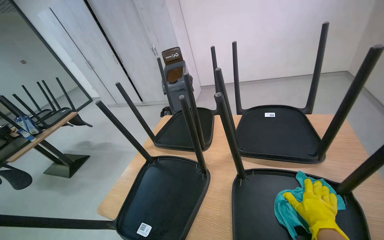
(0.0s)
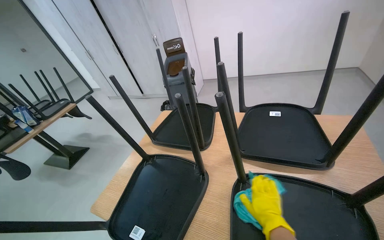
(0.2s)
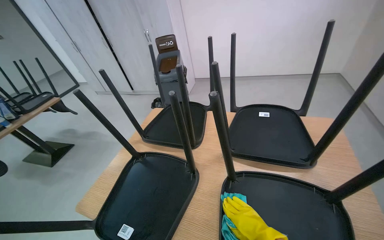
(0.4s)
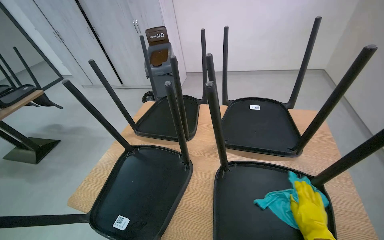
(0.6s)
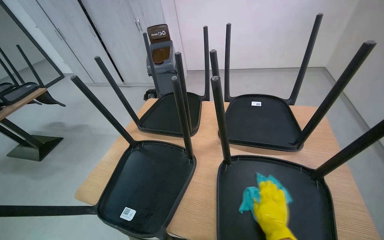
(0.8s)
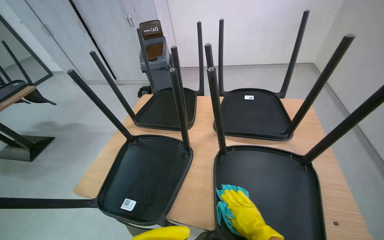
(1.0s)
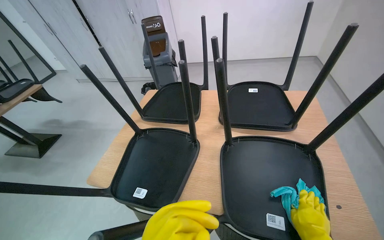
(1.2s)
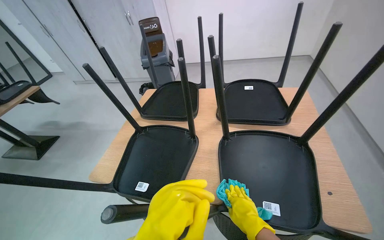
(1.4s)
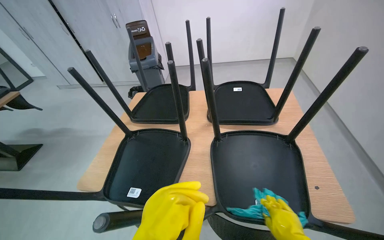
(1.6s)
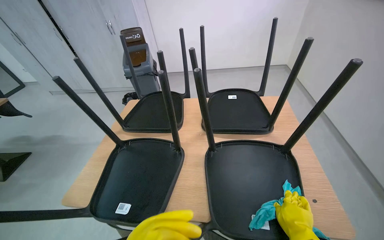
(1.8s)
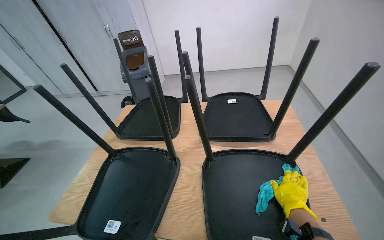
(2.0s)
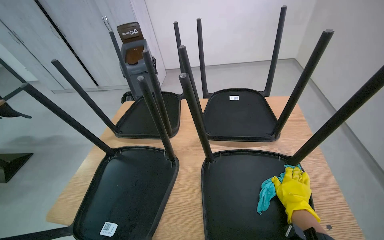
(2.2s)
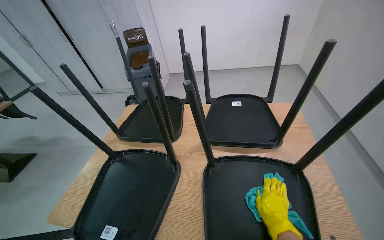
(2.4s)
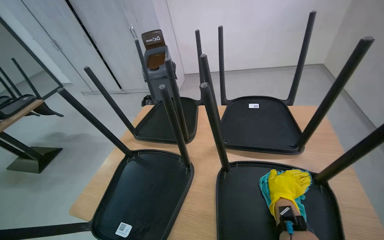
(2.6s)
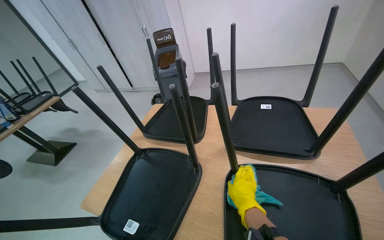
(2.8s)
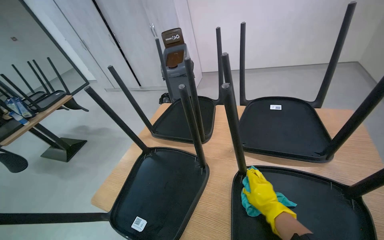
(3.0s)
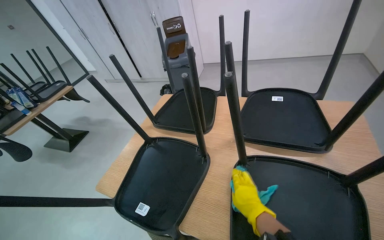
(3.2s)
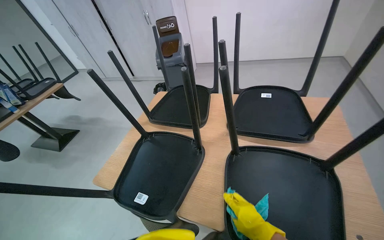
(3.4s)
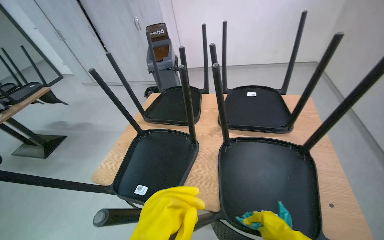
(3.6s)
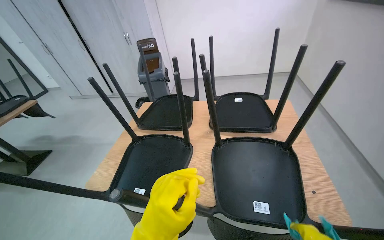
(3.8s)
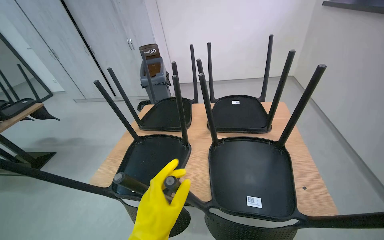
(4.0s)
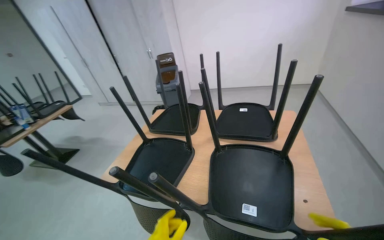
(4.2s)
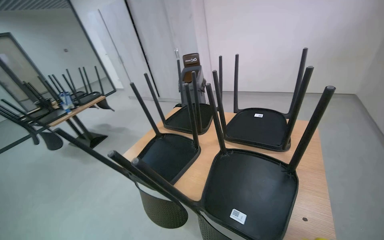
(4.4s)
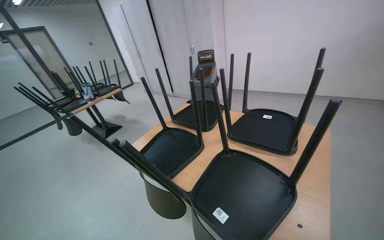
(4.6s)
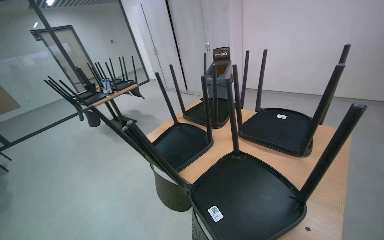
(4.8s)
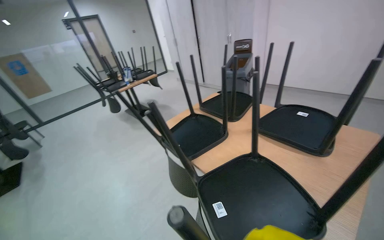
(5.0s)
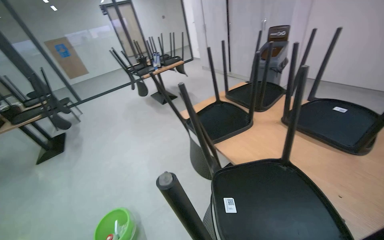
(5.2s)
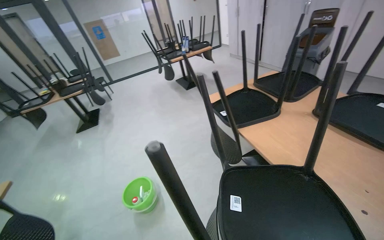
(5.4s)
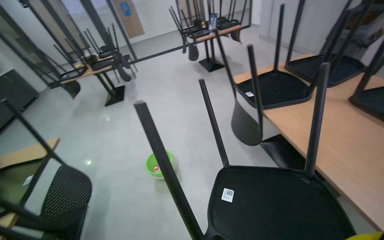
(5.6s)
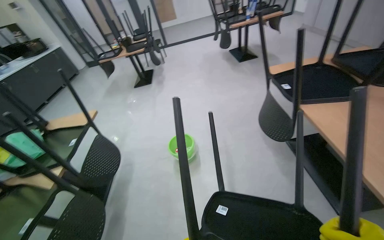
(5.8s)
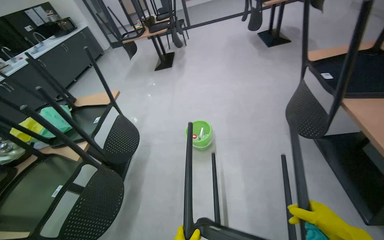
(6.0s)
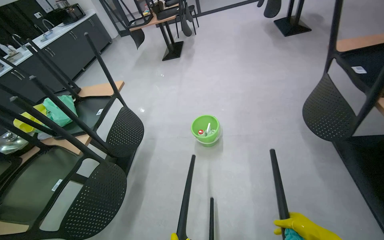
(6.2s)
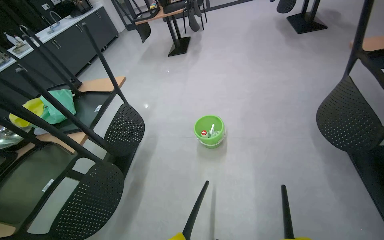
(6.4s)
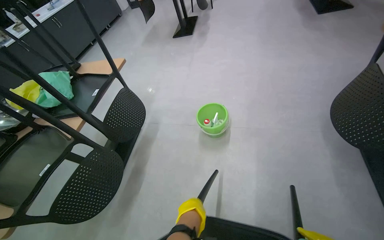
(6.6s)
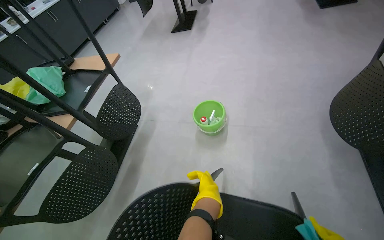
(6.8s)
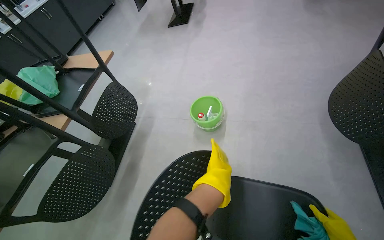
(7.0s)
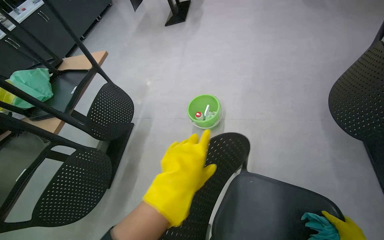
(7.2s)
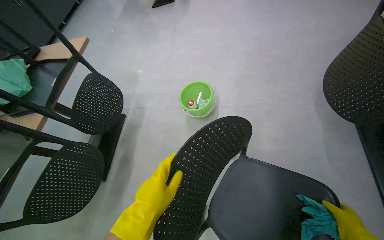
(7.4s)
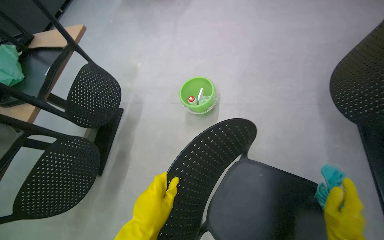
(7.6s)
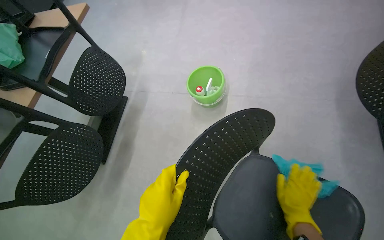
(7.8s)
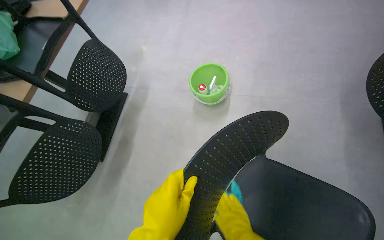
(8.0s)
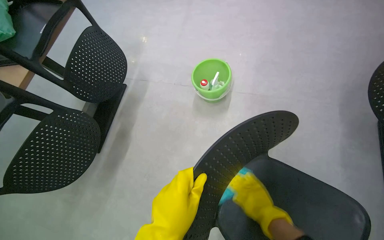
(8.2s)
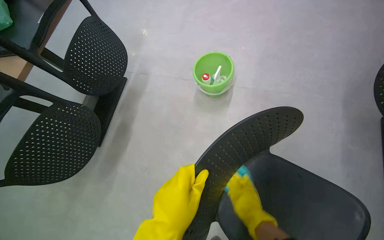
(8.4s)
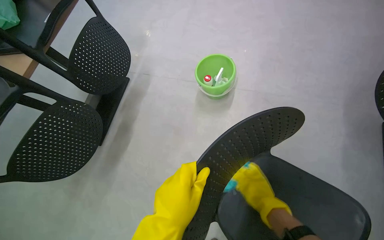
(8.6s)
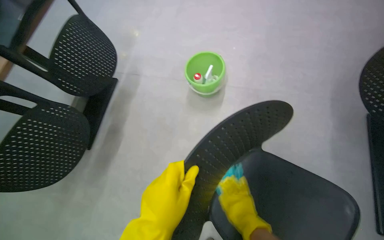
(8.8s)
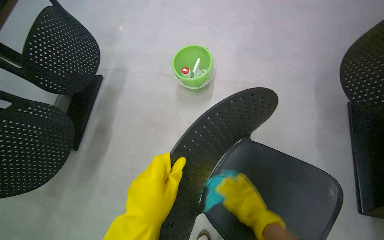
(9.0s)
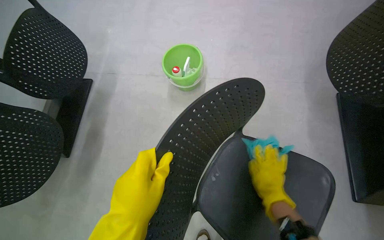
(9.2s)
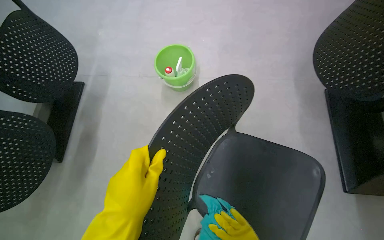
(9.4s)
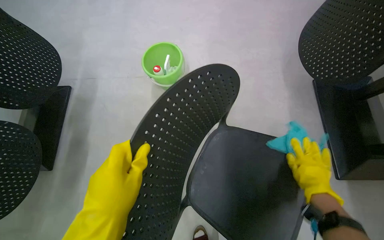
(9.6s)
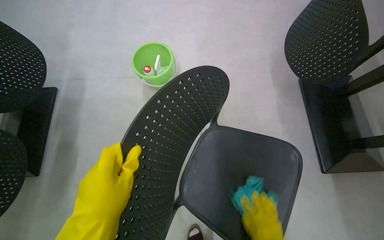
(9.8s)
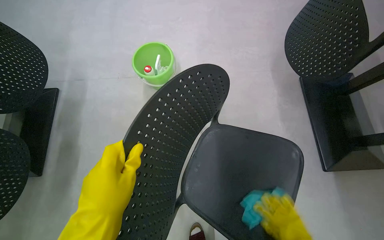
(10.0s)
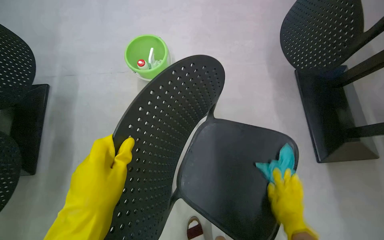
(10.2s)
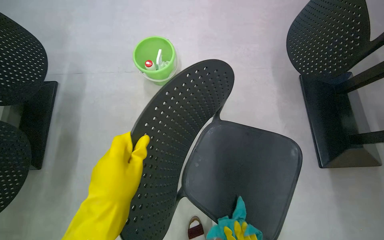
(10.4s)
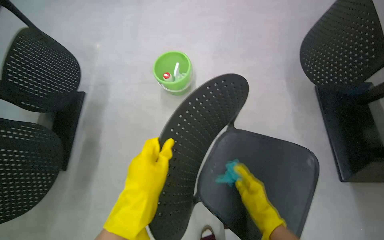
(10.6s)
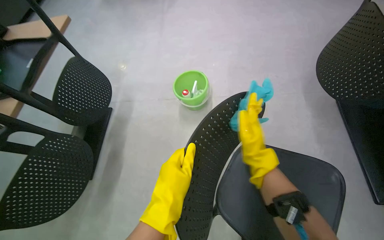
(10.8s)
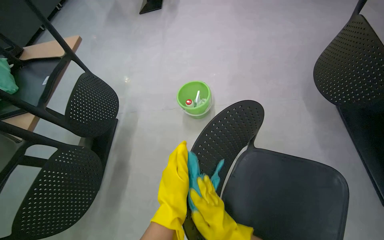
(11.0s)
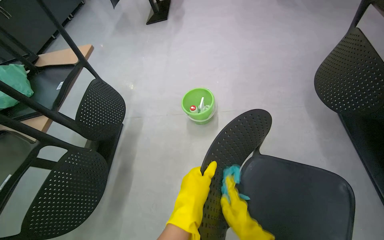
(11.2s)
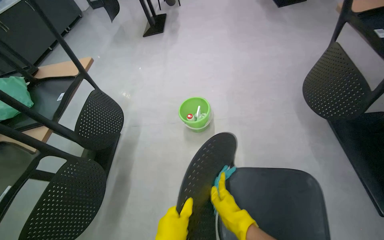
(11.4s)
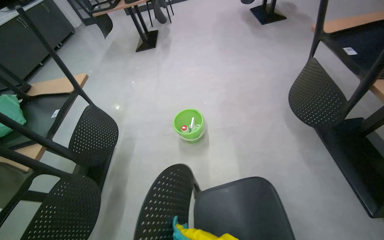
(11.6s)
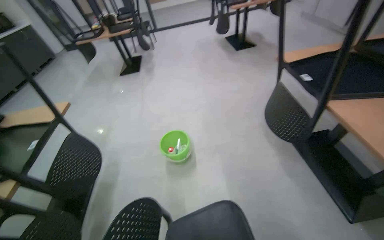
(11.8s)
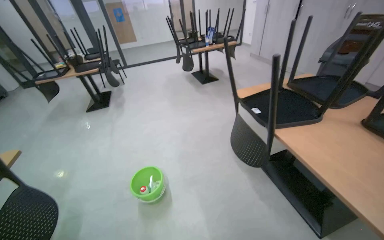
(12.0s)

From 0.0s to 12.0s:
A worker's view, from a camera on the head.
Job: wiping surfaces.
The whole recording: Cleaning chairs. The worker cleans the chairs with a cloth.
From 4.4s to 6.0s: The head turns to the left by some 65 degrees. The view tilts approximately 25 degrees downward.
From 6.0s to 7.6s: The wearer looks approximately 20 degrees further downward.
From 10.4s to 12.0s: The view tilts some 40 degrees upward.

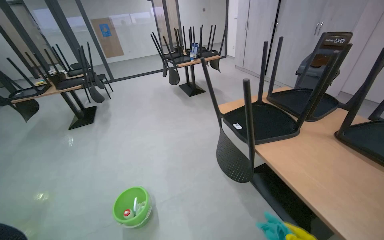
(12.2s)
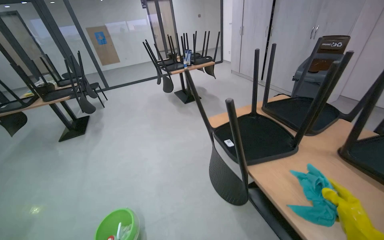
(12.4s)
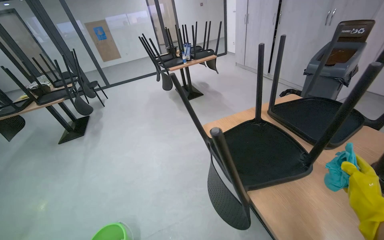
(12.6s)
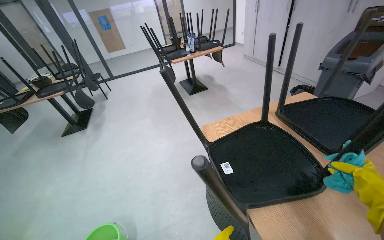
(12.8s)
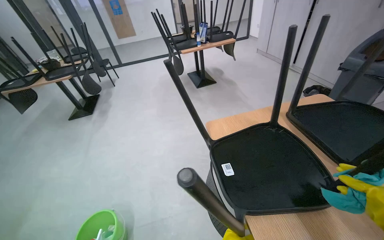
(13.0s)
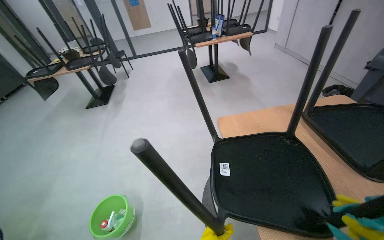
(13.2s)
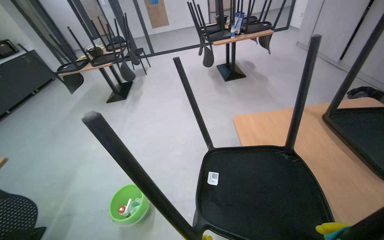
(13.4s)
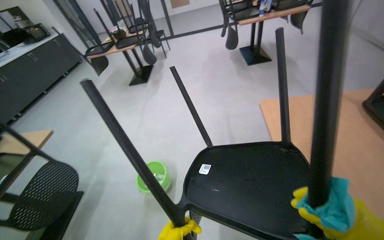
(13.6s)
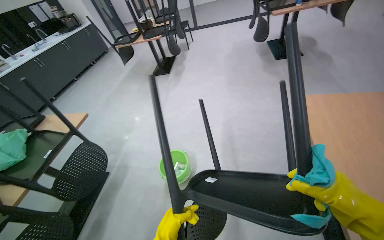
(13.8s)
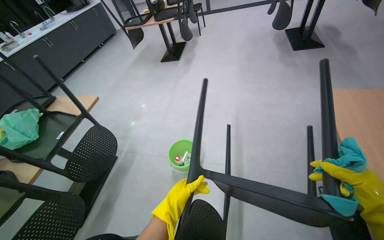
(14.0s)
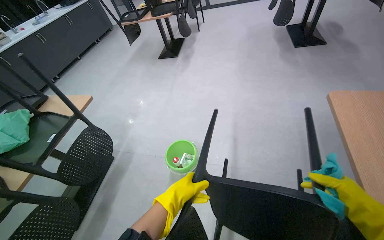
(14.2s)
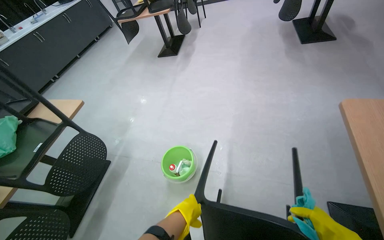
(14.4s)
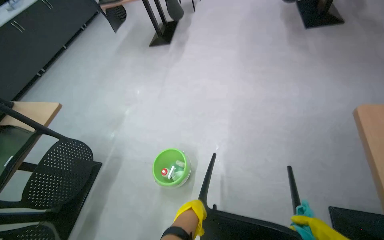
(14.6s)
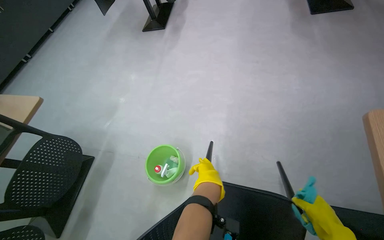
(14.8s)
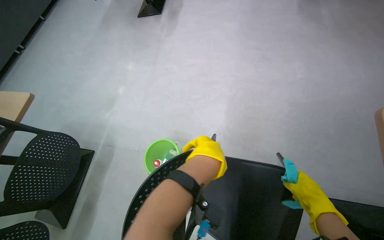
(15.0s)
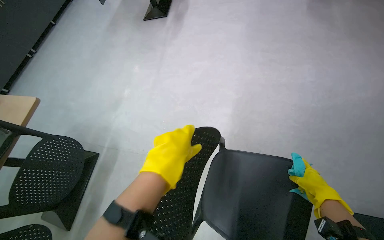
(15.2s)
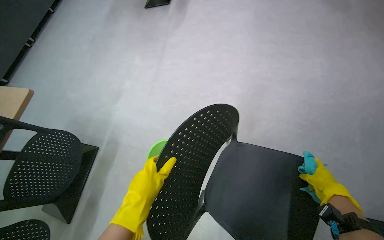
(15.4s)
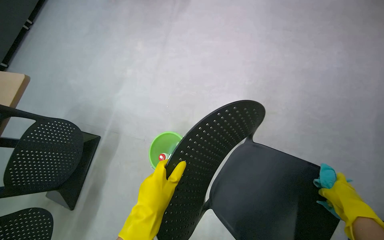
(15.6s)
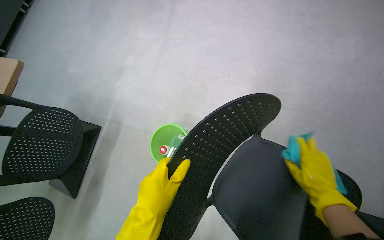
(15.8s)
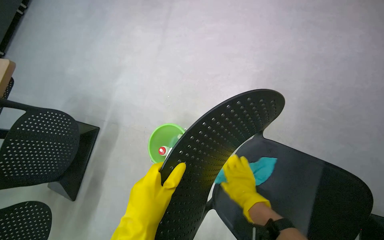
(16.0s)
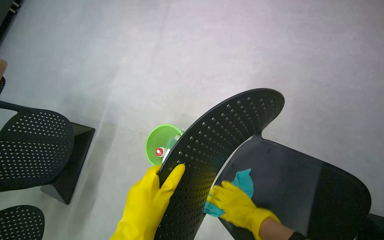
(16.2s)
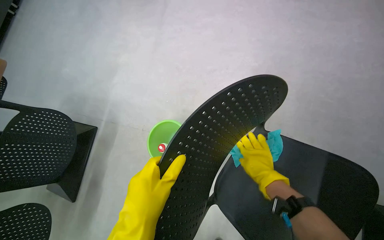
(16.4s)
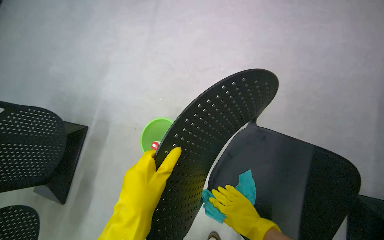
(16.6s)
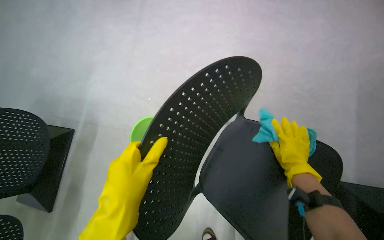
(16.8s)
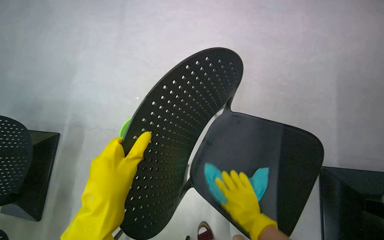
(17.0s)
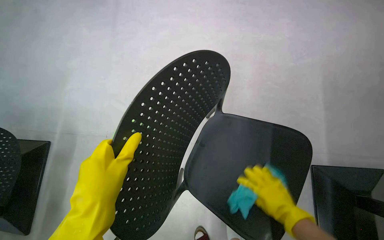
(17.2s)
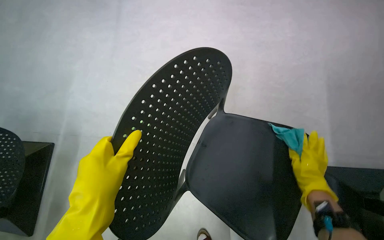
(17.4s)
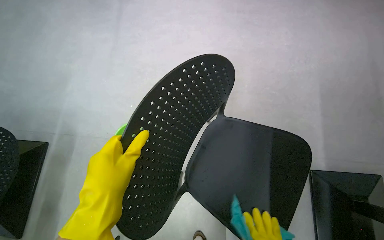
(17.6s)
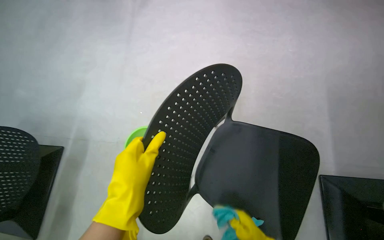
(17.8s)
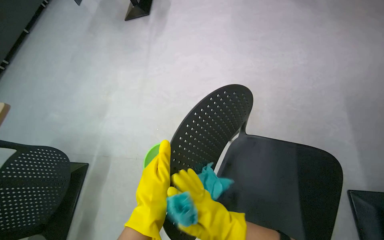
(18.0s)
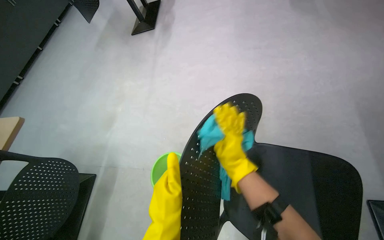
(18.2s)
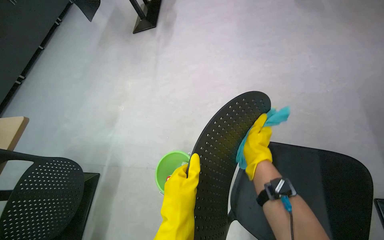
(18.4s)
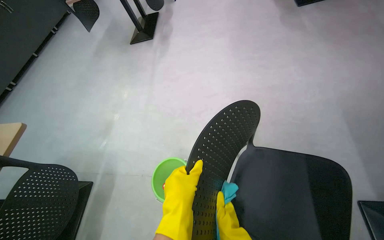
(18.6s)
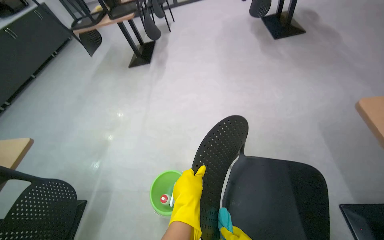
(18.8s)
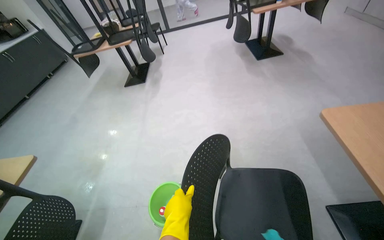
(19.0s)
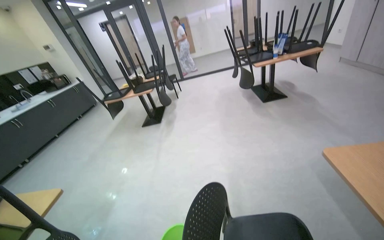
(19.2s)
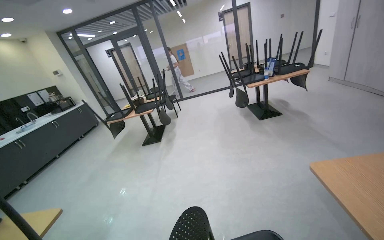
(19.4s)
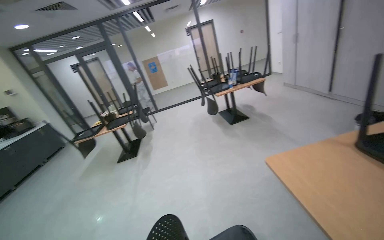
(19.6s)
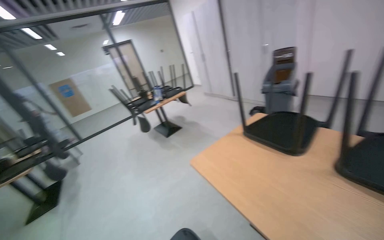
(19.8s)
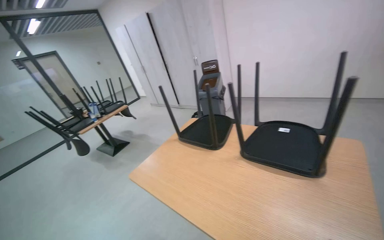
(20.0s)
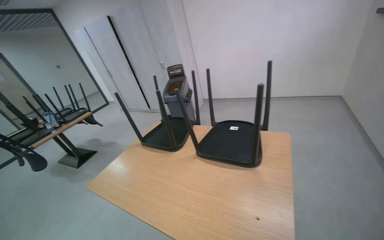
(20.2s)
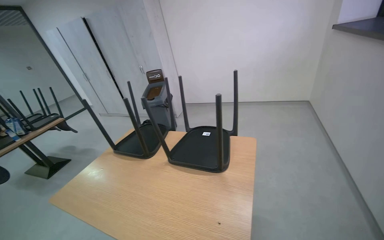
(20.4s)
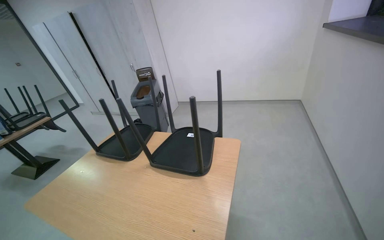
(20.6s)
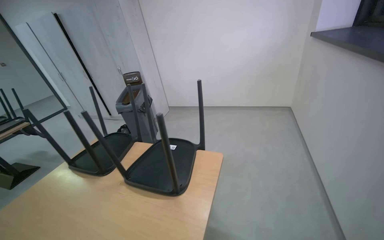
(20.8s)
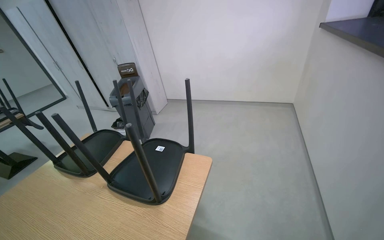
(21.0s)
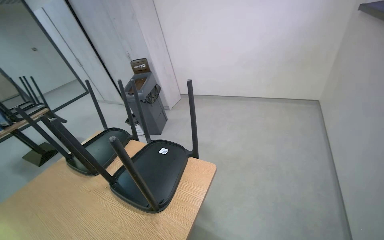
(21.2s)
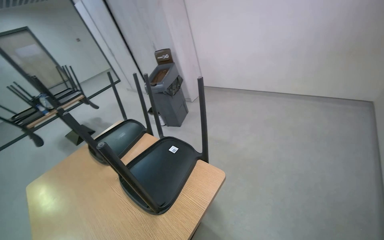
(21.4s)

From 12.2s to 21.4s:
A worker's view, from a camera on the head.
Job: wiping surfaces.
The whole recording: Cleaning chairs. The worker cleans the chairs with a cloth.
From 12.2s to 13.8s: The head turns to the left by some 30 degrees. The view tips downward by approximately 20 degrees.
From 13.8s to 15.2s: The camera travels roughly 50 cm. The view tilts approximately 20 degrees downward.
From 15.2s to 16.8s: The right hand goes left and right, about 25 cm each way, reversing 2 times. The left hand shifts roughly 10 cm down the picture.
From 16.8s to 18.4s: The view tips upward by about 15 degrees.
From 18.4s to 19.8s: The head travels approximately 70 cm. The wearer looks approximately 40 degrees further to the right. The view tips upward by roughly 45 degrees.
From 19.8s to 21.4s: The camera travels roughly 1 m. The camera sweeps to the right, by about 15 degrees.
